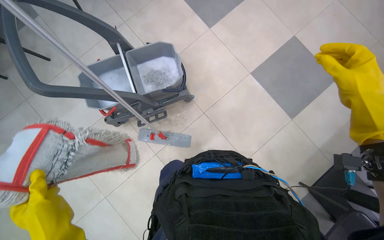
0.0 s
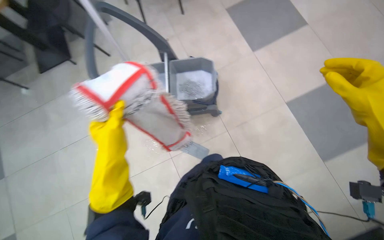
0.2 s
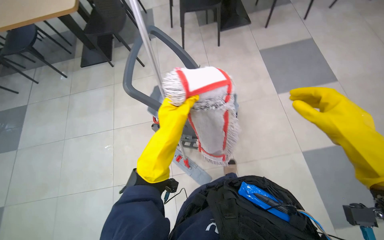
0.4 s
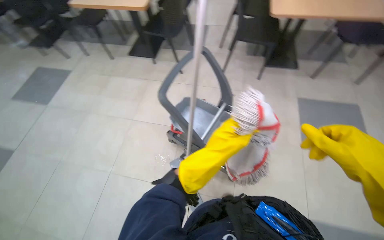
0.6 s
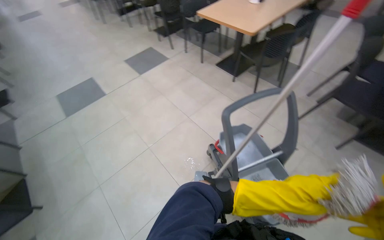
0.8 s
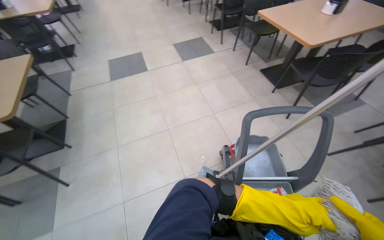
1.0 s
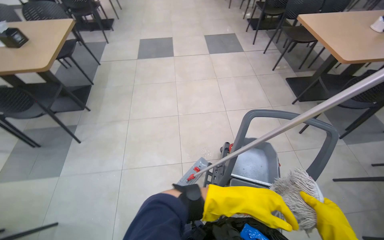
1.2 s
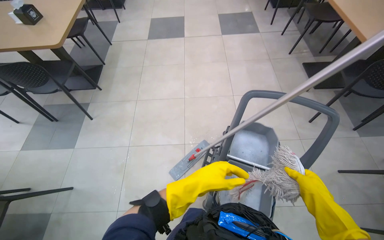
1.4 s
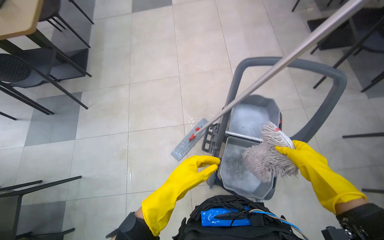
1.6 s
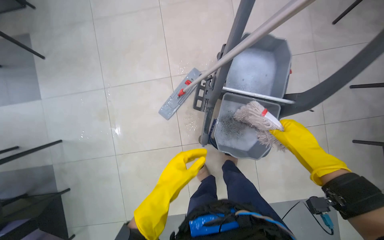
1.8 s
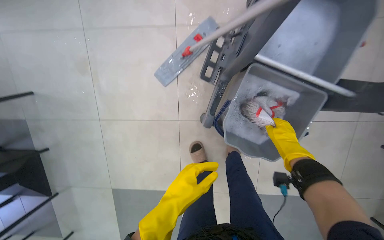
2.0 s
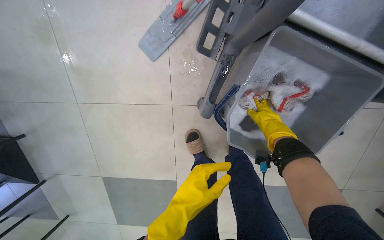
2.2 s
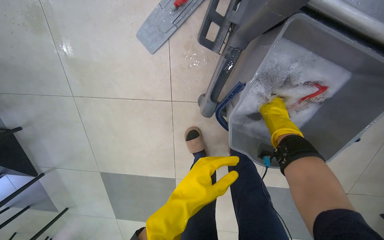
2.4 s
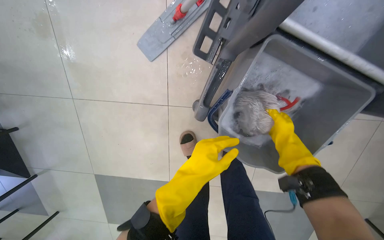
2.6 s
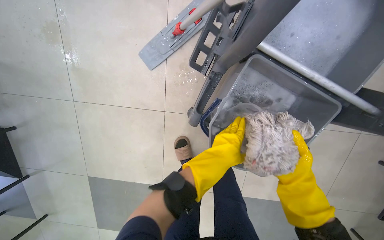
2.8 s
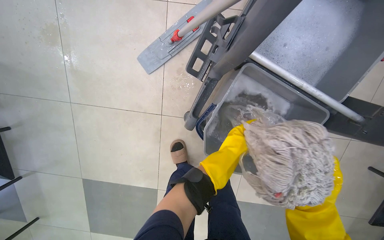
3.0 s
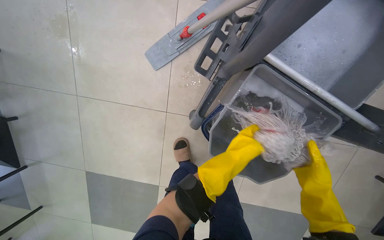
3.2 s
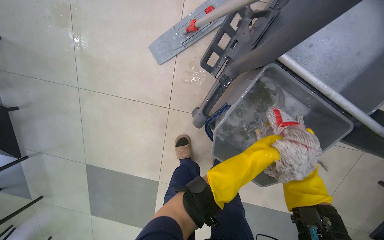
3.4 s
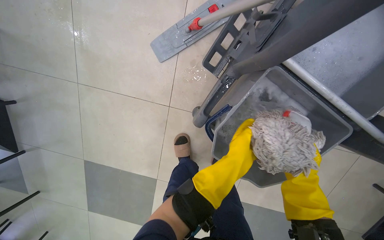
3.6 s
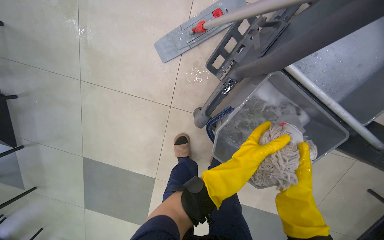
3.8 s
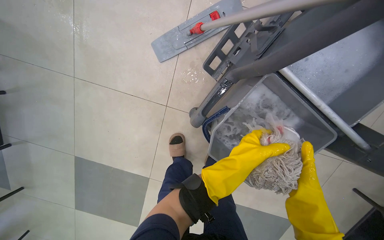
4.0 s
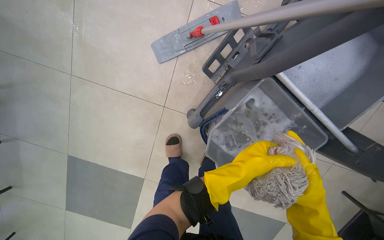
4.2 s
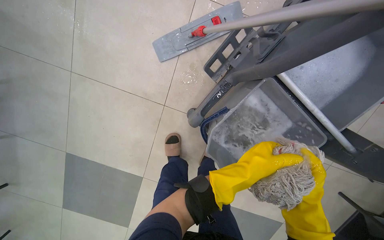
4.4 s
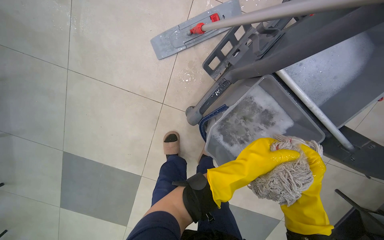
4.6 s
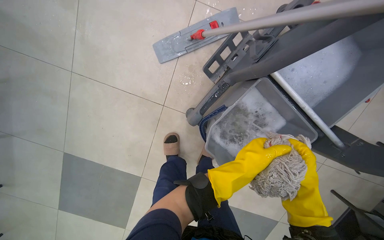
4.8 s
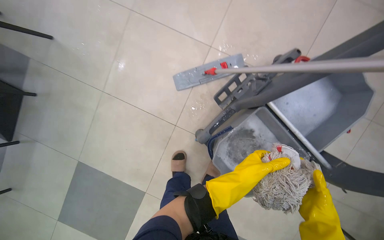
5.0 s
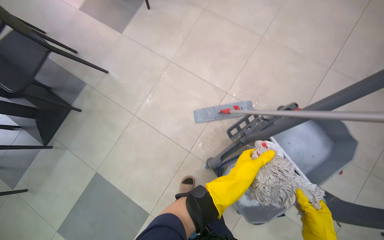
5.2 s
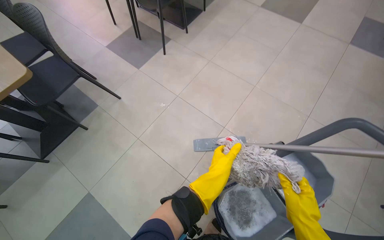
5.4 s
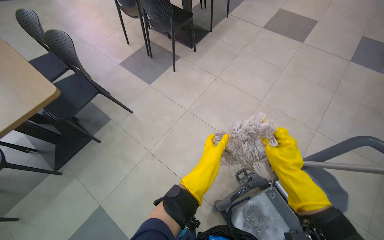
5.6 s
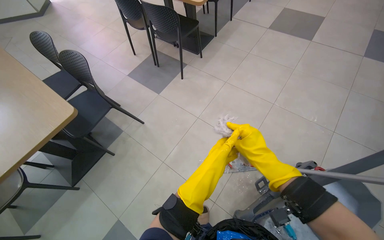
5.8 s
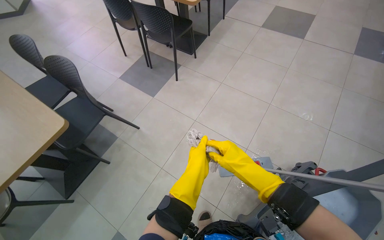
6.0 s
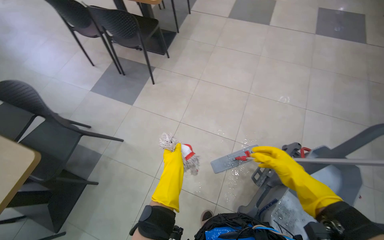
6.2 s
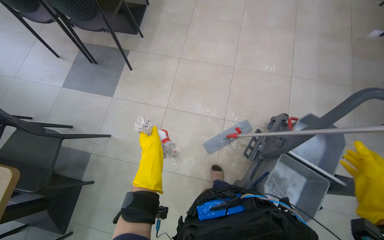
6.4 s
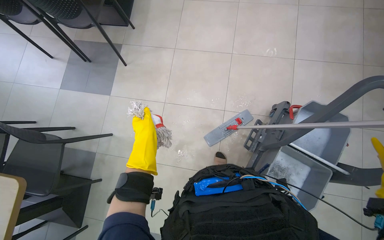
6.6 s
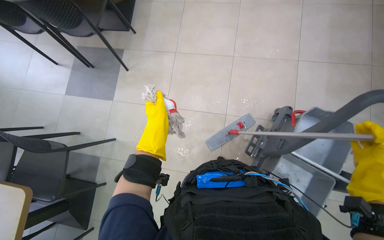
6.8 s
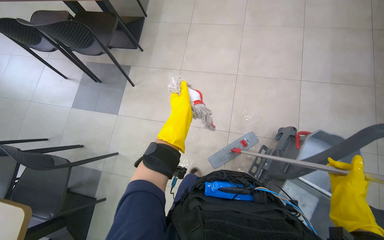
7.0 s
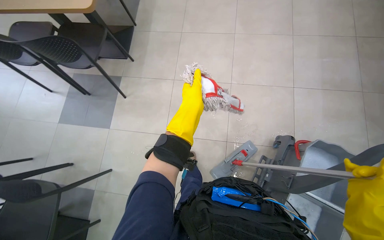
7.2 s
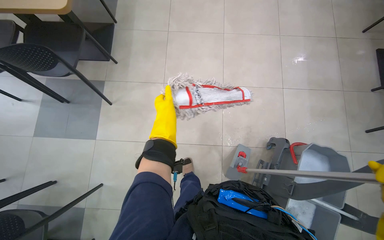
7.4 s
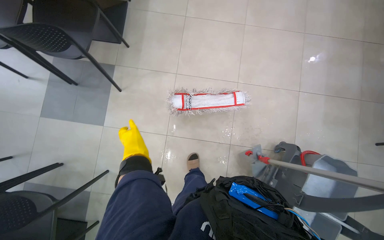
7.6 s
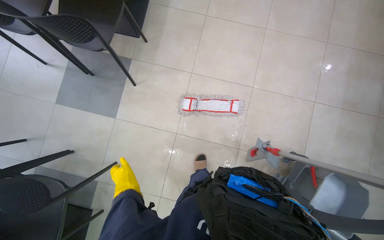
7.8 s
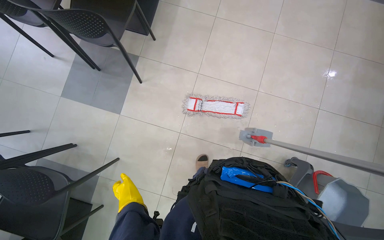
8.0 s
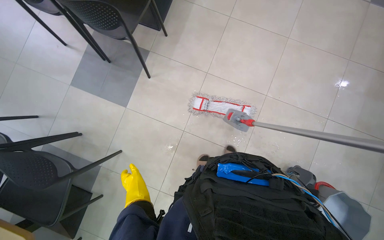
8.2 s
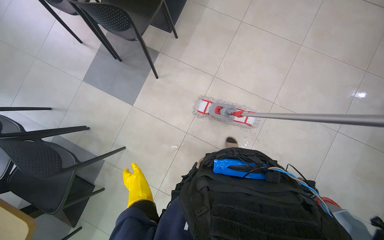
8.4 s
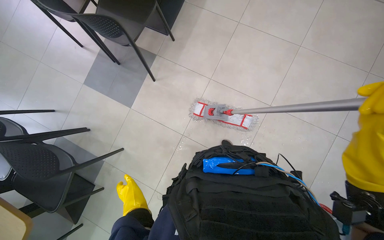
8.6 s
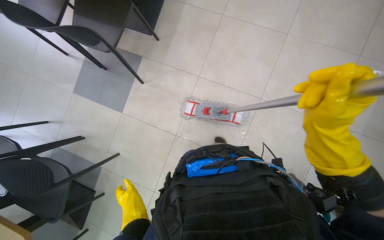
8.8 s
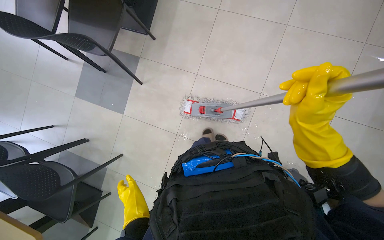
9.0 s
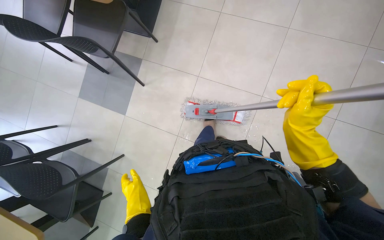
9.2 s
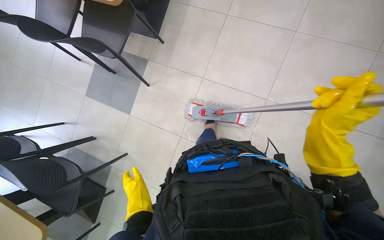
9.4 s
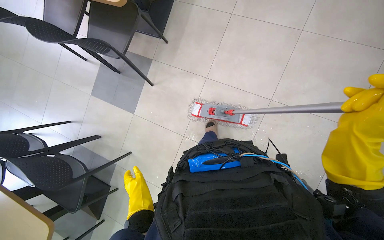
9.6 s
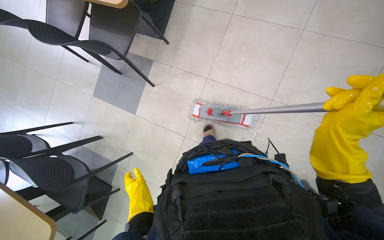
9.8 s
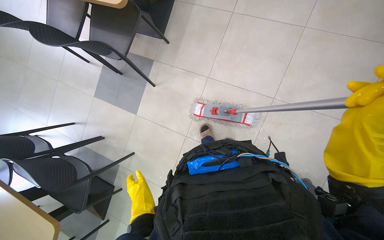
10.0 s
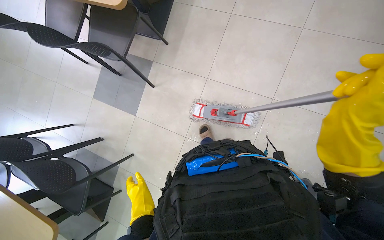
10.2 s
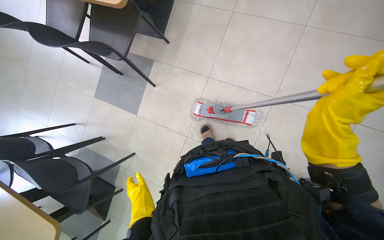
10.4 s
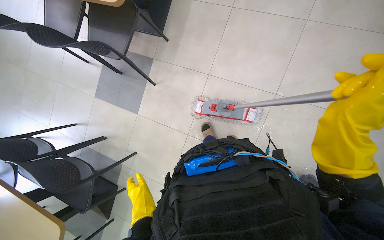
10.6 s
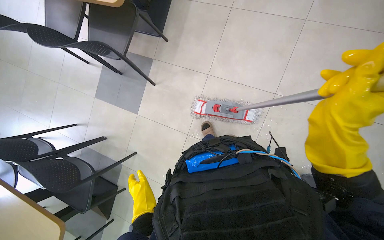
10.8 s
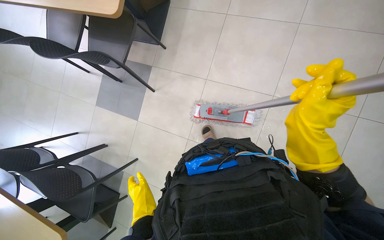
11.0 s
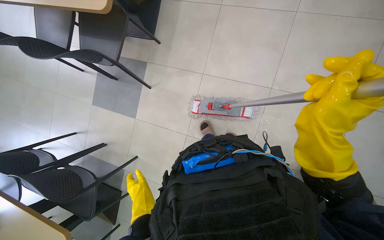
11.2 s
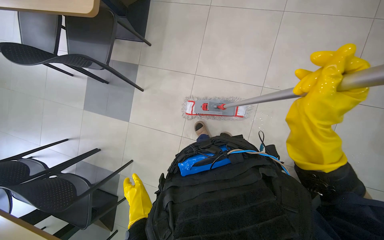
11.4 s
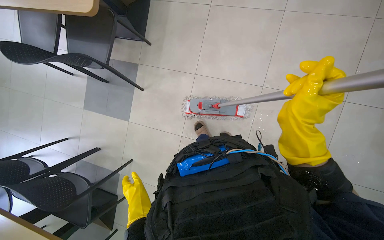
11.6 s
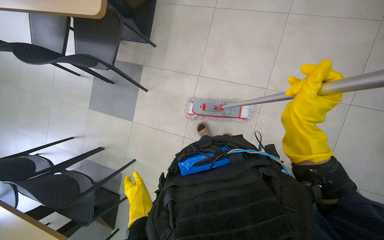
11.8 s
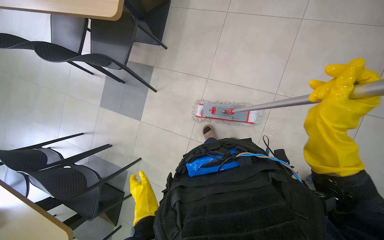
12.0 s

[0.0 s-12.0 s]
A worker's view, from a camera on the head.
Job: mopping floor.
The whole recording: Mopping cafeteria floor. The worker mops the cafeteria floor, periodically rinsing and wringing the mop head.
1.6 to 3.0 s: The camera travels approximately 60 cm. The view tilts some 40 degrees downward.
4.4 to 6.0 s: The wearer moves about 60 cm. The view tilts some 45 degrees upward.
6.0 to 7.6 s: The camera travels some 50 cm. The head rotates approximately 25 degrees to the right. The view tips downward by about 15 degrees.
7.6 to 9.0 s: The left hand heads nearer to the camera and to the right, covering roughly 20 cm.
9.0 to 10.4 s: The right hand travels nearer to the camera and back again, some 10 cm each way.
10.4 to 12.0 s: The hands are busy where they are.

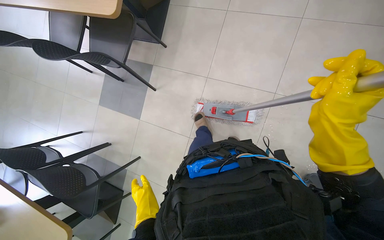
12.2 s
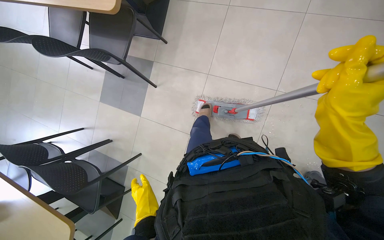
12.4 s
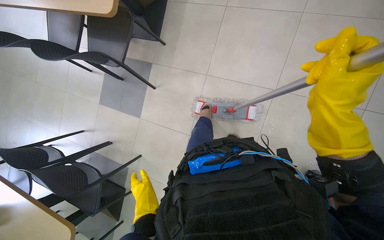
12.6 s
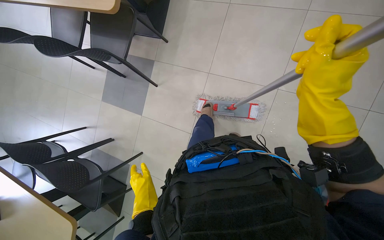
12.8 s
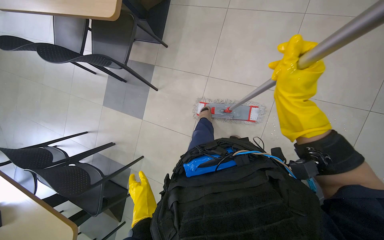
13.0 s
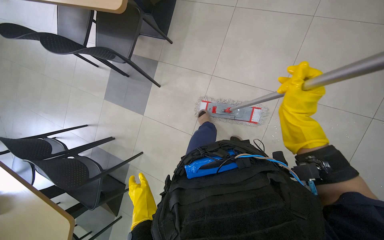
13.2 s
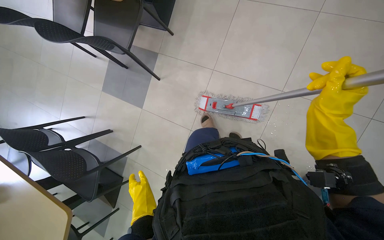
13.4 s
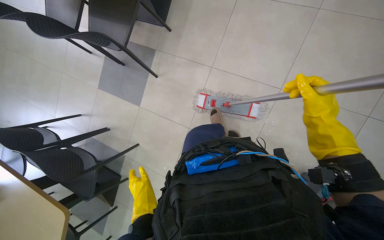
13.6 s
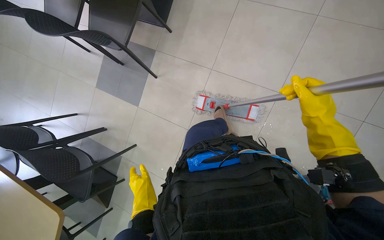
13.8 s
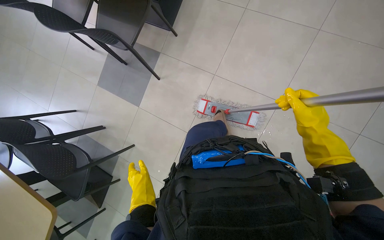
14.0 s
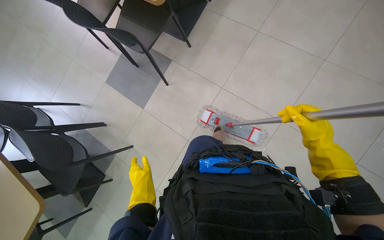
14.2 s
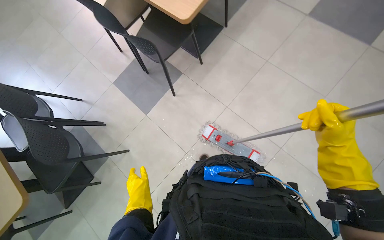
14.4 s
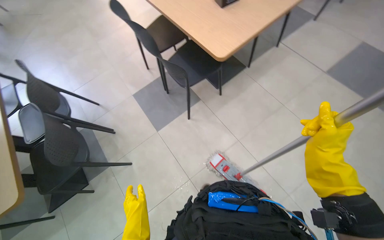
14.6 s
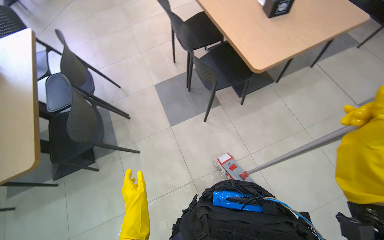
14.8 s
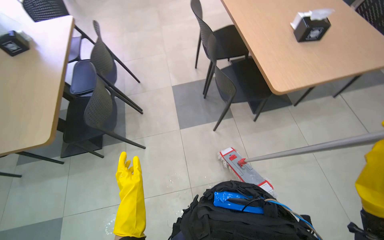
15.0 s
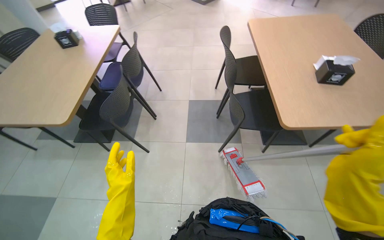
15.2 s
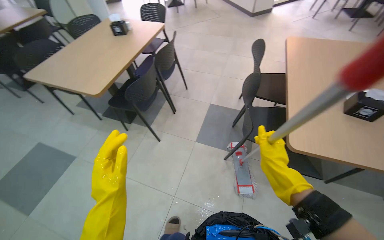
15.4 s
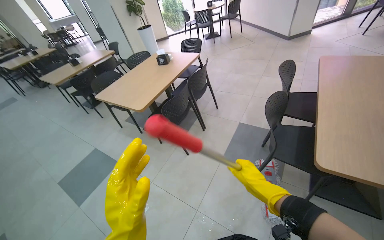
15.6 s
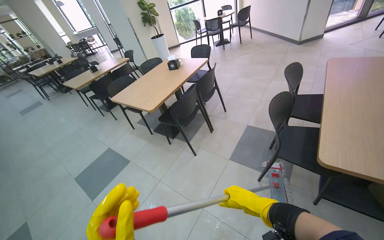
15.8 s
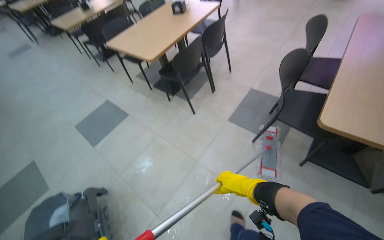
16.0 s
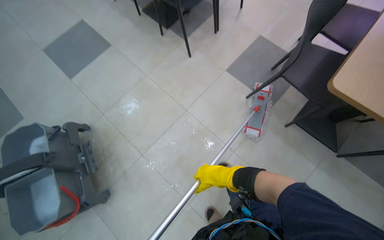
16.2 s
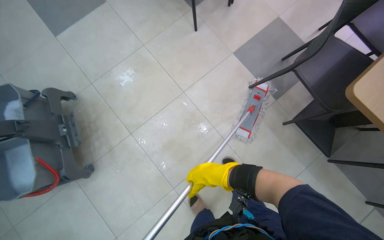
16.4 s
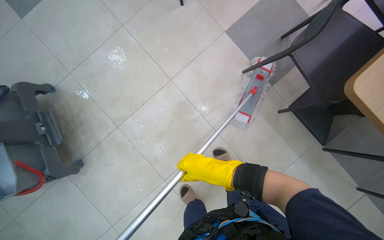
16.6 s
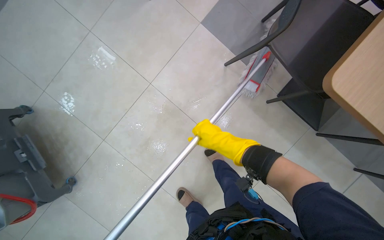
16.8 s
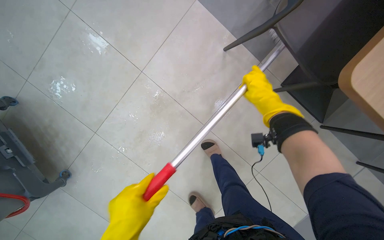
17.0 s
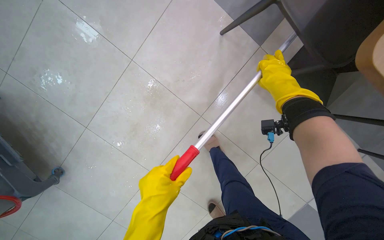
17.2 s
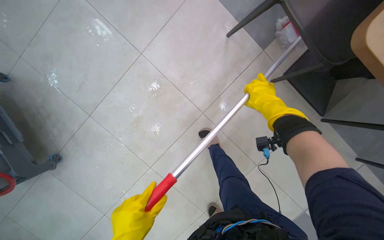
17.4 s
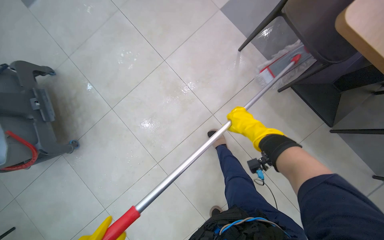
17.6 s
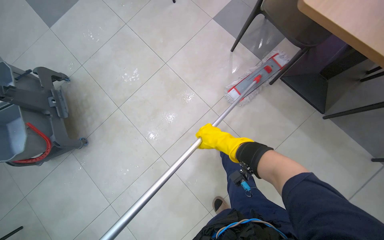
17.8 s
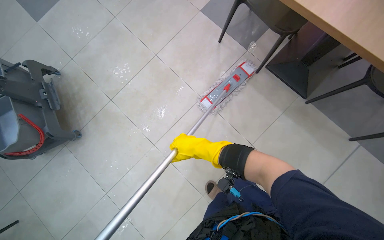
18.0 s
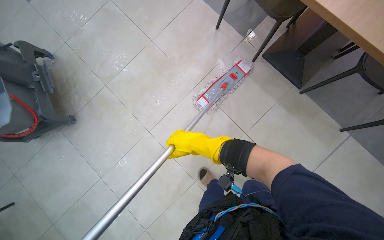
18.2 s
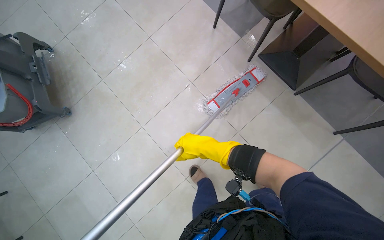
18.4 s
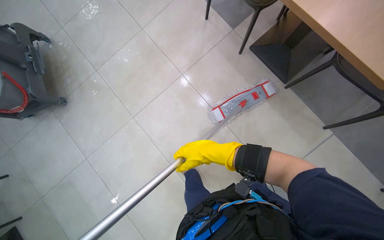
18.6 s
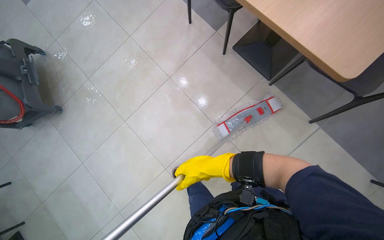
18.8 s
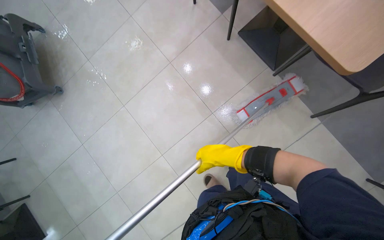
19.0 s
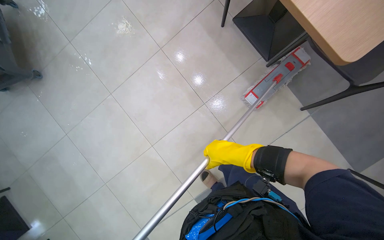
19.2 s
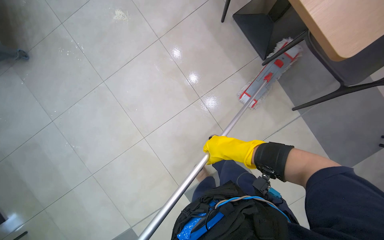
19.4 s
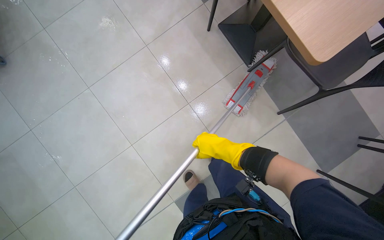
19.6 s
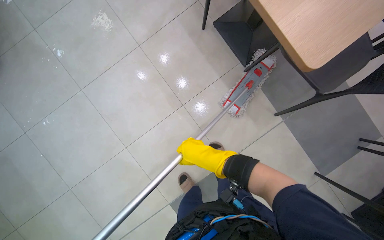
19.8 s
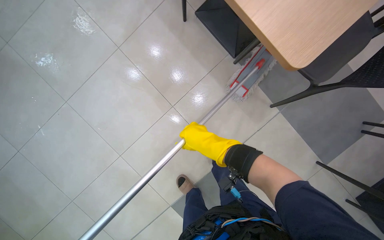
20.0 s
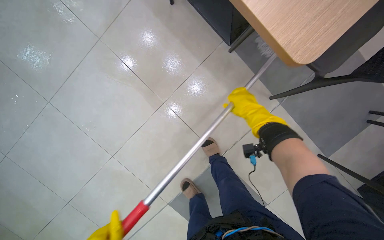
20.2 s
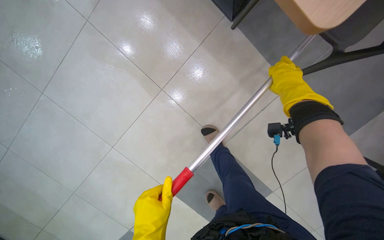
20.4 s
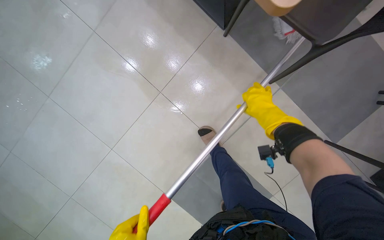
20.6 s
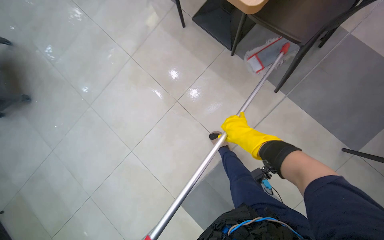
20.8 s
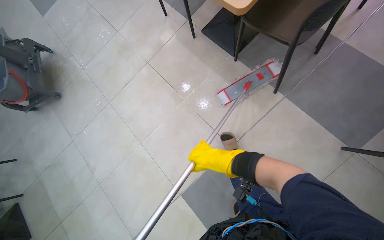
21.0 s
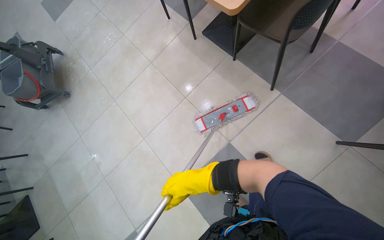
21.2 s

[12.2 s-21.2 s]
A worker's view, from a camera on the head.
Job: mopping floor.
The whole recording: Mopping cafeteria floor. The worker mops the cafeteria floor, periodically rinsing and wringing the mop head.
12.2 to 13.8 s: The right hand moves farther from the camera, some 10 cm.
13.8 to 15.2 s: The view tilts about 30 degrees upward. Everything in view rotates about 65 degrees clockwise.
15.2 to 16.6 s: The wearer looks some 45 degrees further to the left. The view tips downward by some 35 degrees.
16.6 to 18.2 s: The camera travels about 60 cm.
19.8 to 21.2 s: The head travels about 50 cm. The view swings roughly 15 degrees to the left.
